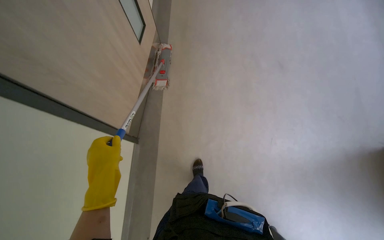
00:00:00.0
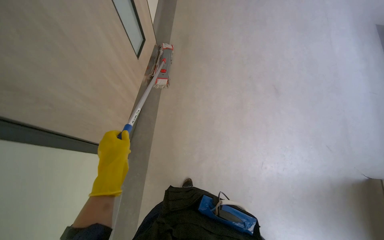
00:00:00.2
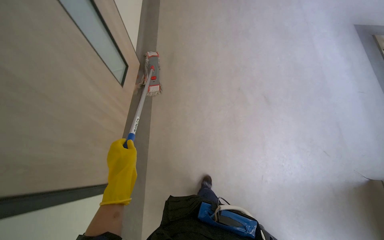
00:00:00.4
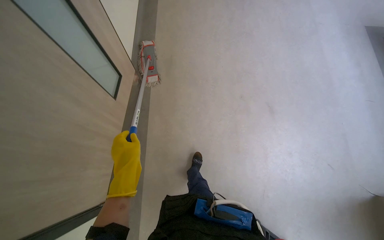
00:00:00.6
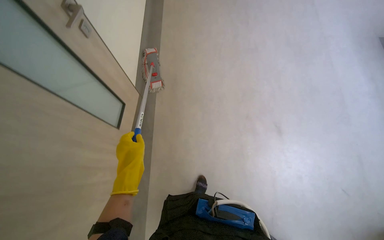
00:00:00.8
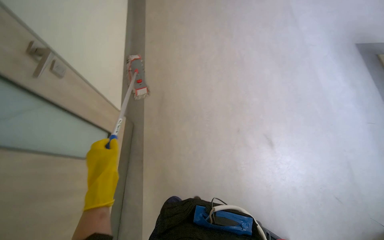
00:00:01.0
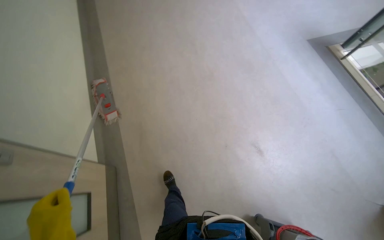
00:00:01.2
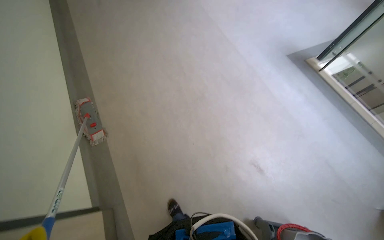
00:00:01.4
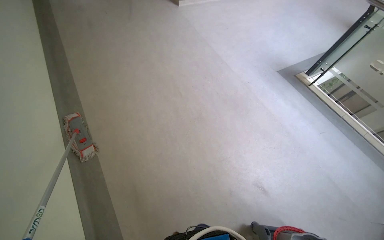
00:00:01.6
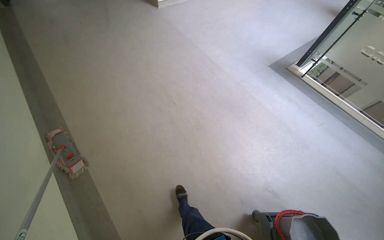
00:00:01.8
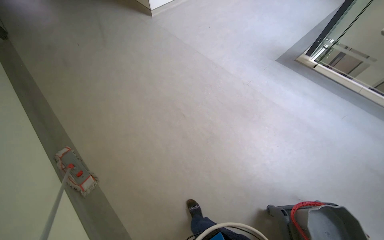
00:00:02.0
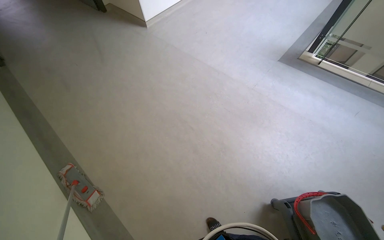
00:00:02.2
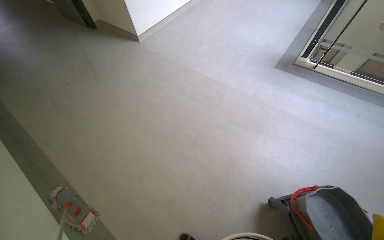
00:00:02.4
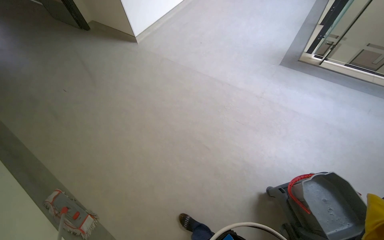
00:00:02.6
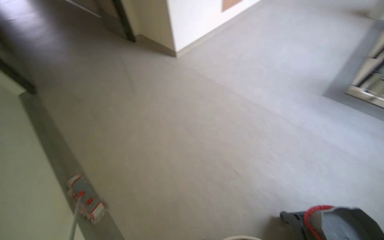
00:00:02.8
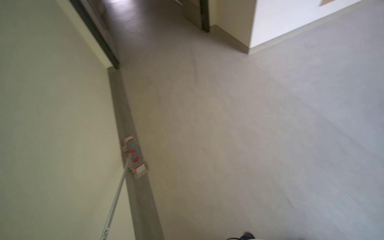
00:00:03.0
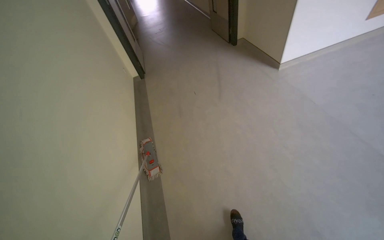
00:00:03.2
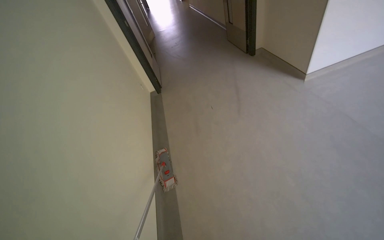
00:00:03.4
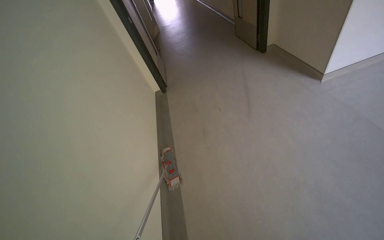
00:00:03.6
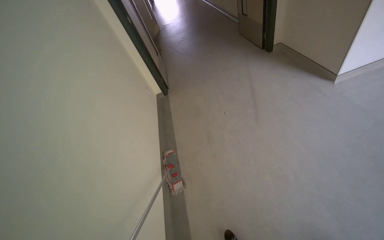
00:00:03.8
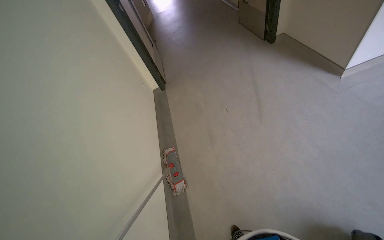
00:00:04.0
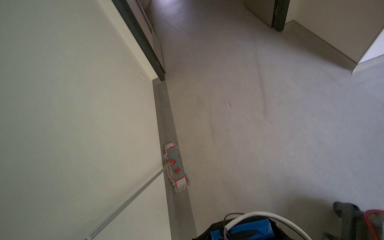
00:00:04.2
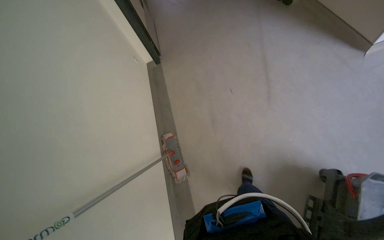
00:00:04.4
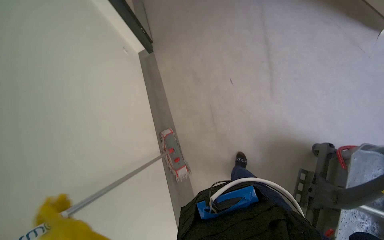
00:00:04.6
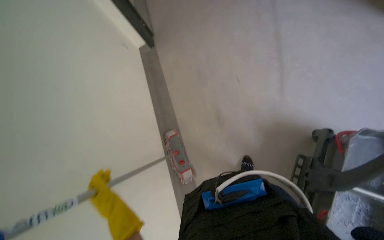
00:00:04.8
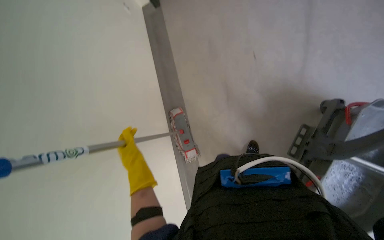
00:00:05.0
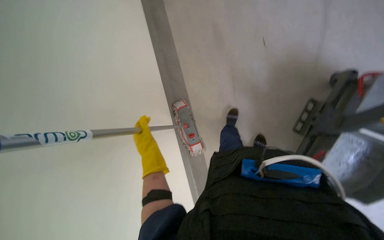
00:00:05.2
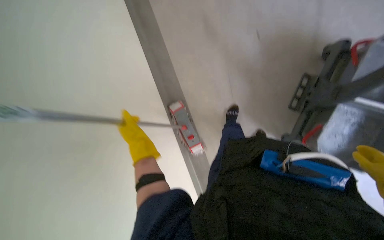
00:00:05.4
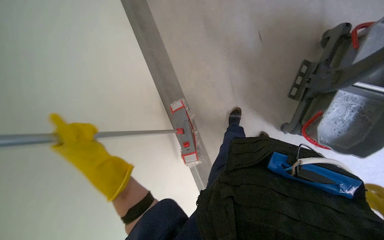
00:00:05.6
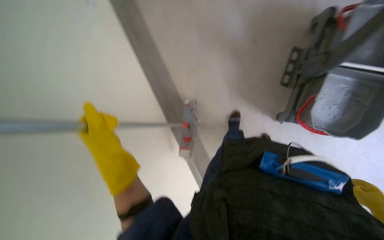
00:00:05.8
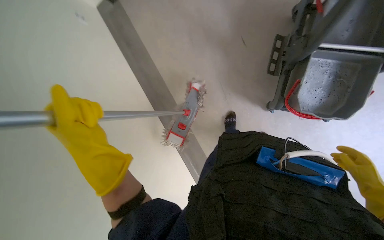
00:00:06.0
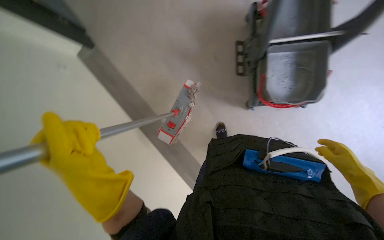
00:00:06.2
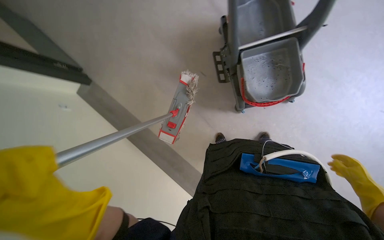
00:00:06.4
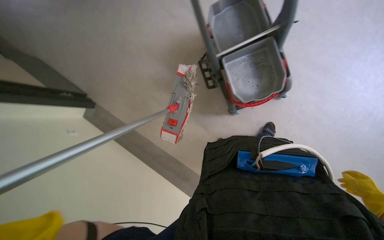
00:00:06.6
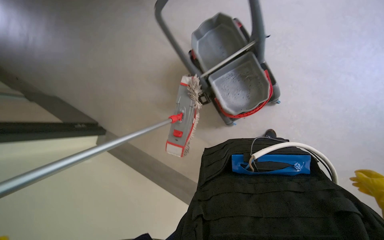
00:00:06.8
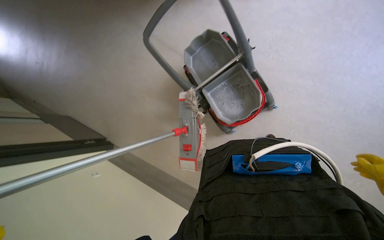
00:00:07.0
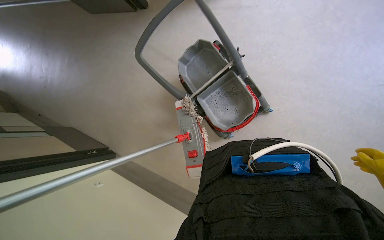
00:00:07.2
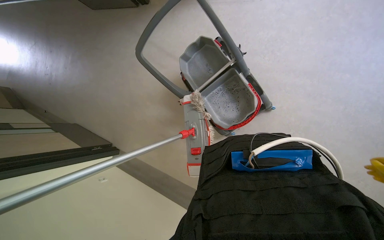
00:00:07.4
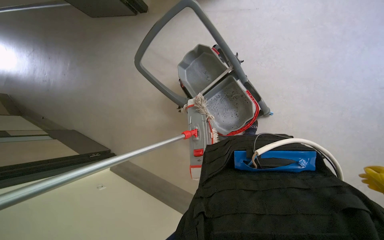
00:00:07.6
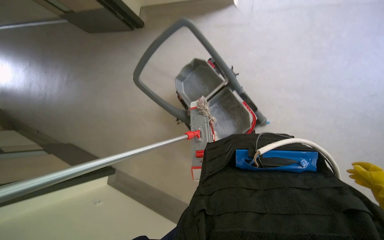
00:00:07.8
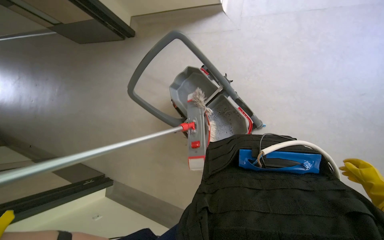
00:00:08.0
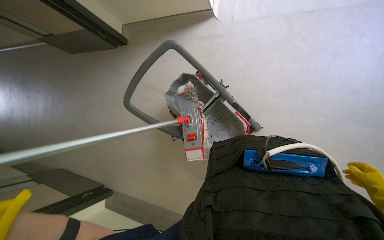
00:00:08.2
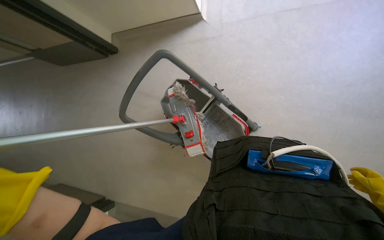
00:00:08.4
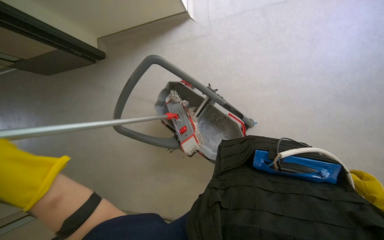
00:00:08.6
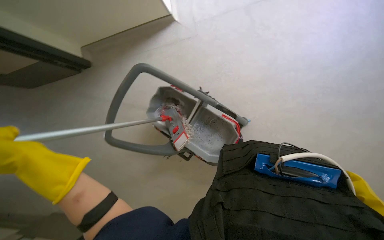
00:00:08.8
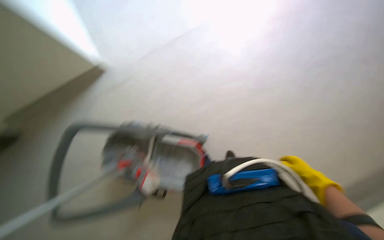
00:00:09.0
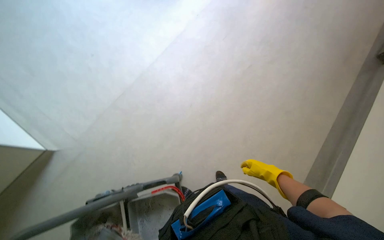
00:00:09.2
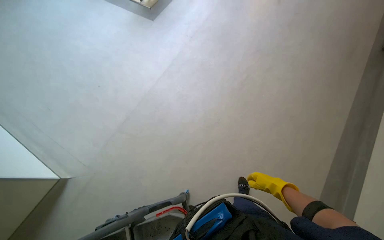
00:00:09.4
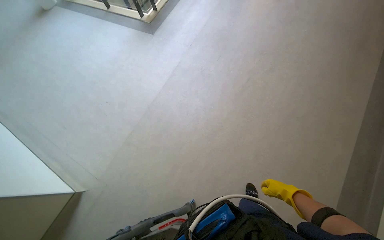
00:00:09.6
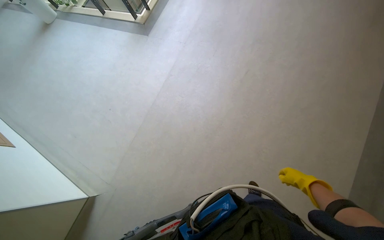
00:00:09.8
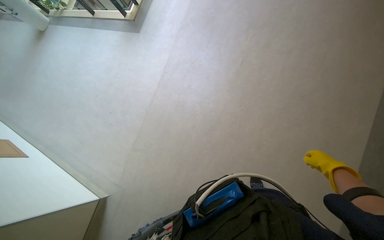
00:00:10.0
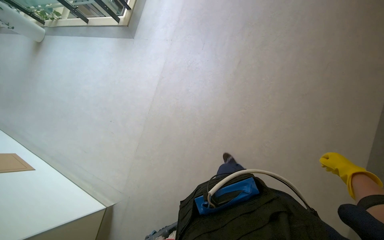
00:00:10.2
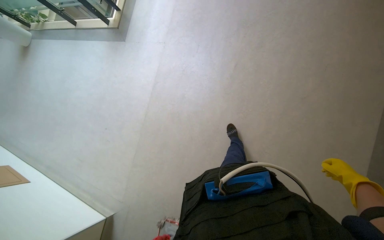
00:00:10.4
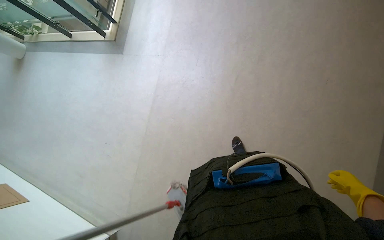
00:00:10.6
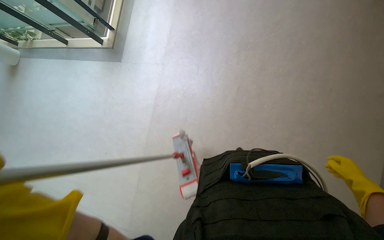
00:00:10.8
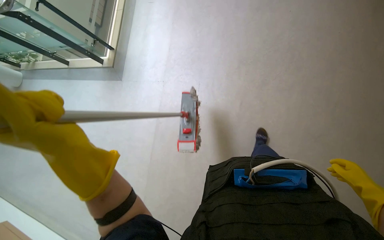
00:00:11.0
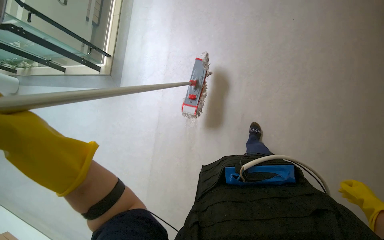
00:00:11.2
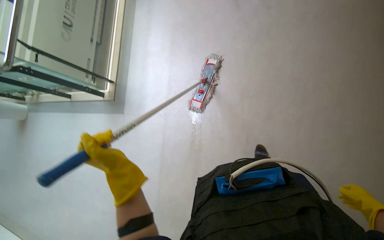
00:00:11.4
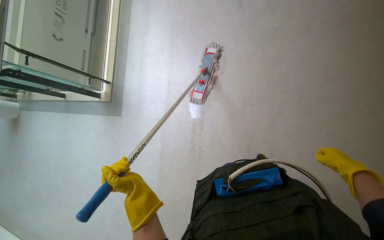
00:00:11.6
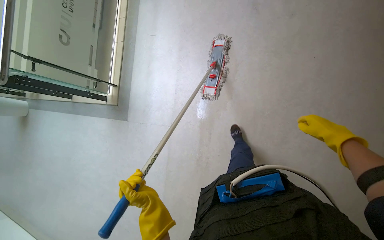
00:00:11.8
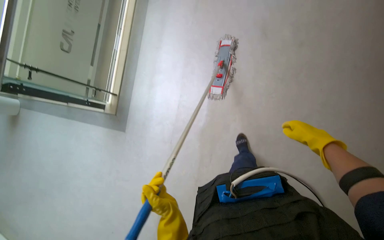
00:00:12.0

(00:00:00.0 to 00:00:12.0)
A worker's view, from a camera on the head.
Job: mopping floor.
The whole recording: Mopping hallway floor. The worker mops the hallway floor with a flat mop, occasionally cleaning the mop in the bucket.
00:00:00.0 - 00:00:01.6: The camera travels roughly 1.5 m. The head turns to the right by some 35 degrees.
00:00:01.6 - 00:00:03.0: The camera is carried approximately 1 m. The view pans to the left by about 20 degrees.
00:00:03.0 - 00:00:04.4: The camera travels roughly 90 cm.
00:00:04.4 - 00:00:06.0: The view tilts roughly 15 degrees downward. The scene turns roughly 30 degrees counterclockwise in the picture.
00:00:06.0 - 00:00:07.6: The wearer moves roughly 60 cm. The wearer looks approximately 15 degrees further upward. The scene rotates counterclockwise by approximately 25 degrees.
00:00:07.6 - 00:00:09.0: The wearer's head swings approximately 40 degrees to the right. The wearer looks about 15 degrees further upward.
00:00:09.0 - 00:00:10.4: The head travels some 50 cm. The camera pitches upward, by roughly 20 degrees. Everything in view rotates approximately 50 degrees counterclockwise.
00:00:10.4 - 00:00:12.0: The wearer moves about 1 m.

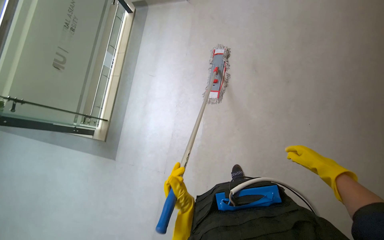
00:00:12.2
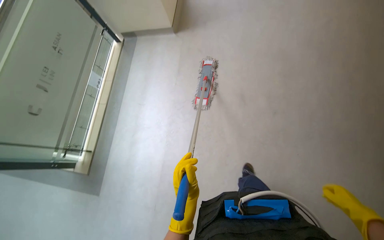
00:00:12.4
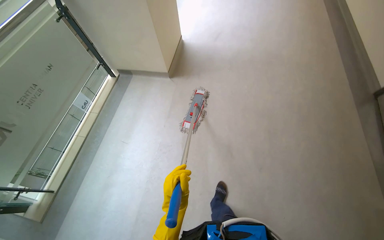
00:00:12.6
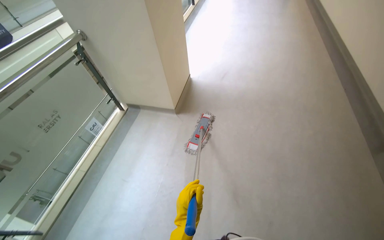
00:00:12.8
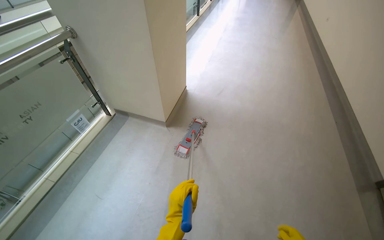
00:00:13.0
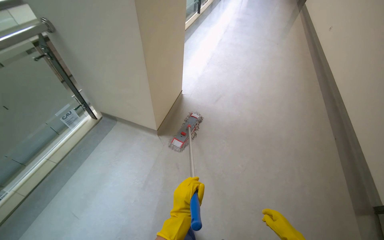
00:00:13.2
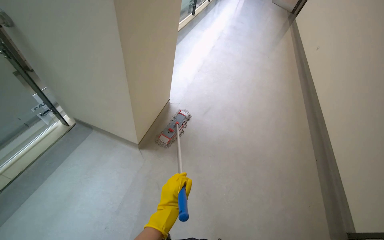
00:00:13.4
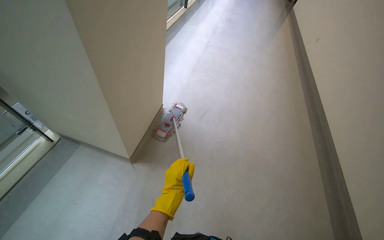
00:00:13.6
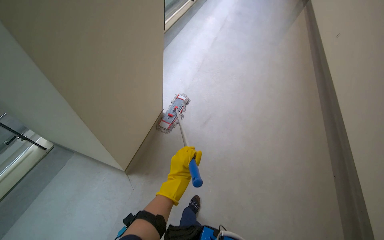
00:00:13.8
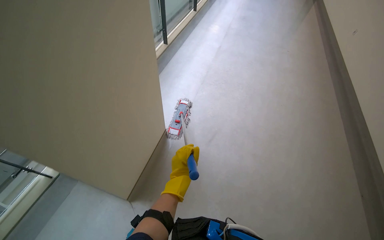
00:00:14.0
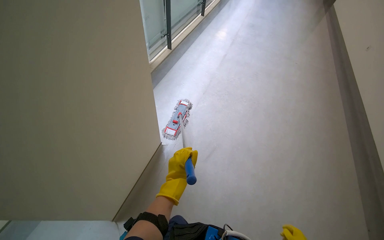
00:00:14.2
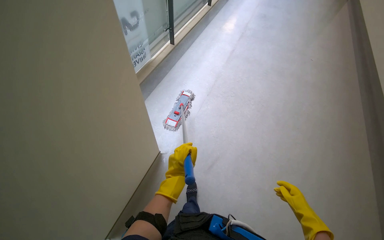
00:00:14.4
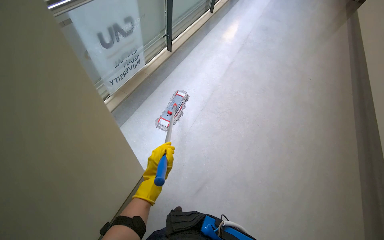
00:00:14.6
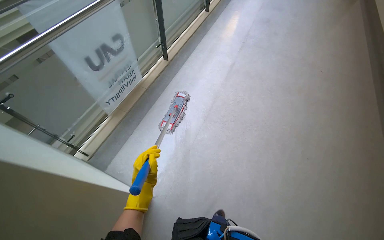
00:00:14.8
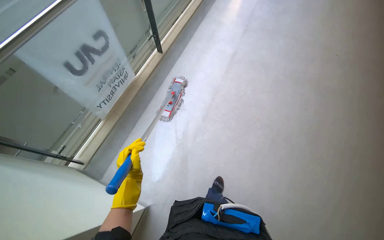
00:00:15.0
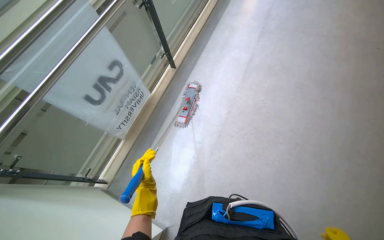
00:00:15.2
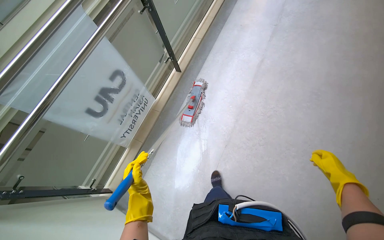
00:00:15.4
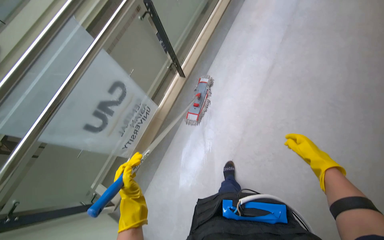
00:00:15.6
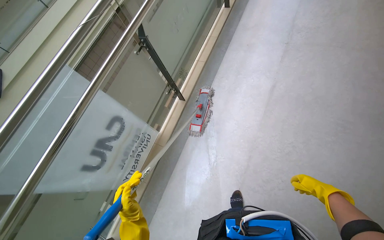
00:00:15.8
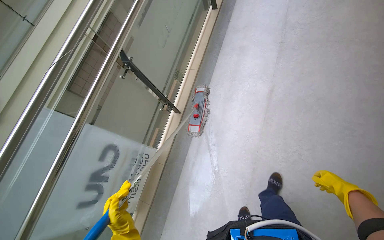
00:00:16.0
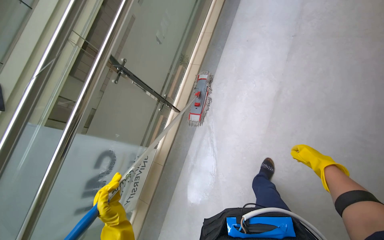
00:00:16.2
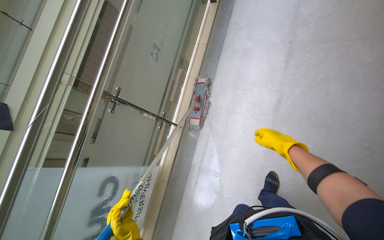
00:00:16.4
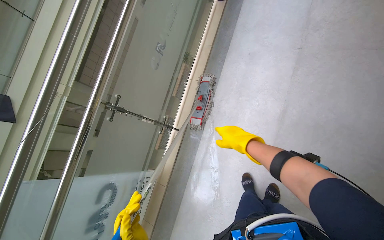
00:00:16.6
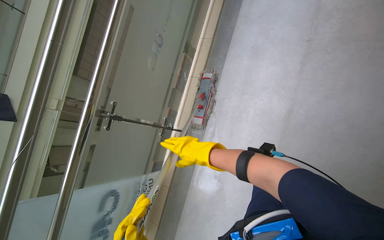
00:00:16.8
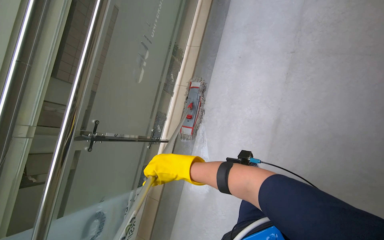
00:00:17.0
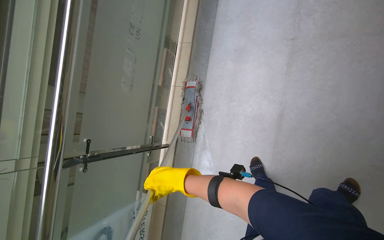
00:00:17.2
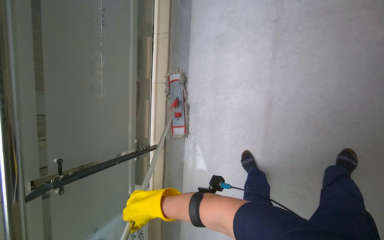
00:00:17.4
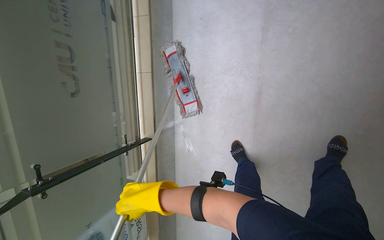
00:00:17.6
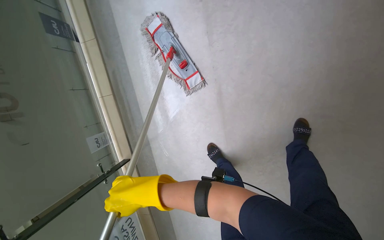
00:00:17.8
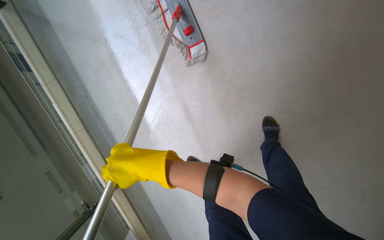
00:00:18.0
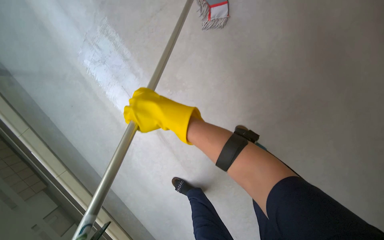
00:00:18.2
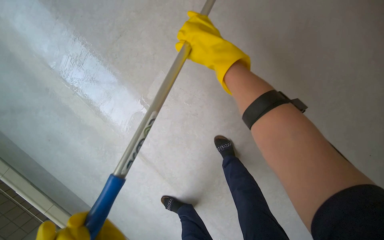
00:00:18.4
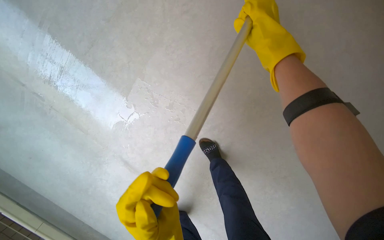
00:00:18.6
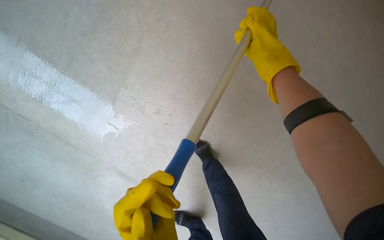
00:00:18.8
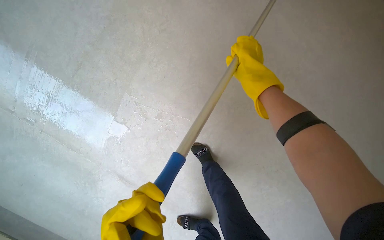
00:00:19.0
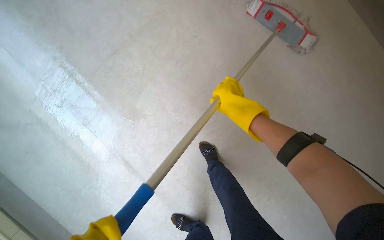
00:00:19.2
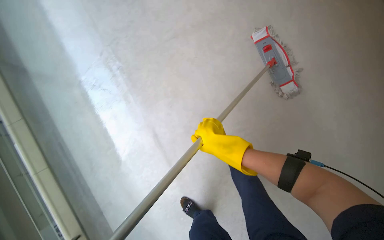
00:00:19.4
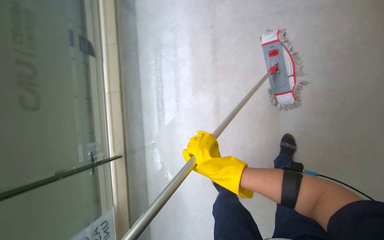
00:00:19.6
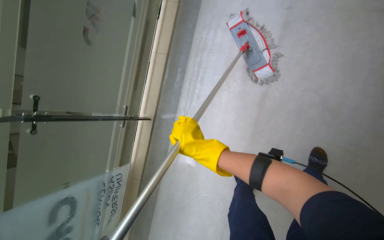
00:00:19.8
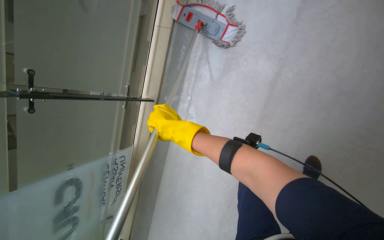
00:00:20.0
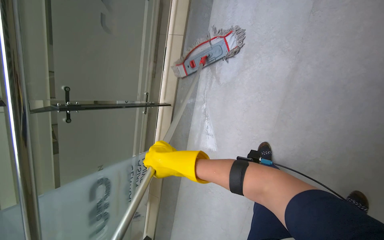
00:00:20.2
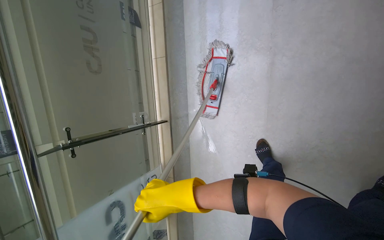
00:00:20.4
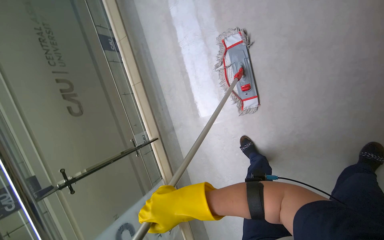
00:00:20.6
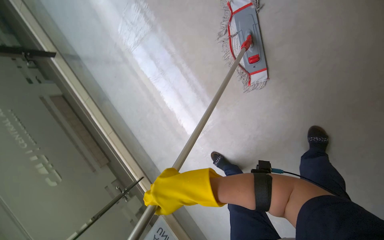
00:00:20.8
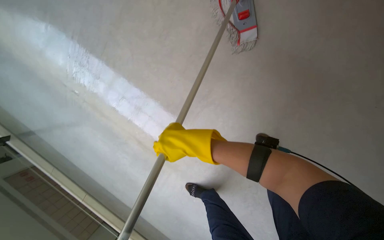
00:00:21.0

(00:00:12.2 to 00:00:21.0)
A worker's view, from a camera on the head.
Job: mopping floor.
The whole recording: Mopping hallway floor. The worker mops the hallway floor with a flat mop, occasionally cleaning the mop in the bucket.
00:00:12.2 - 00:00:13.6: The wearer moves approximately 80 cm.
00:00:13.6 - 00:00:15.2: The head travels about 1.5 m. The view pans to the left by some 20 degrees.
00:00:15.2 - 00:00:16.6: The camera travels some 1 m.
00:00:16.6 - 00:00:18.0: The camera is carried some 70 cm. The wearer looks roughly 30 degrees further downward.
